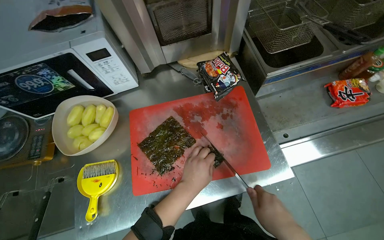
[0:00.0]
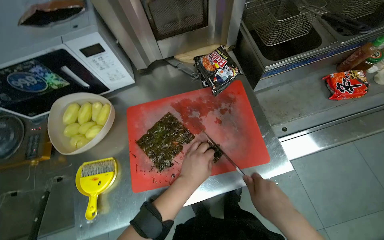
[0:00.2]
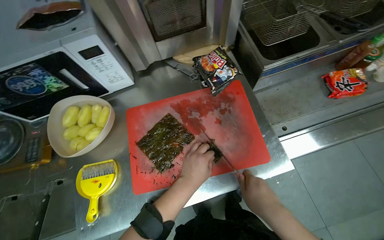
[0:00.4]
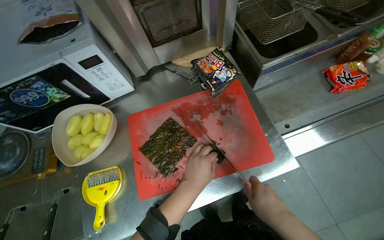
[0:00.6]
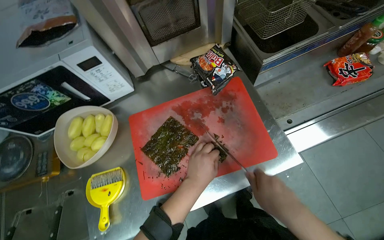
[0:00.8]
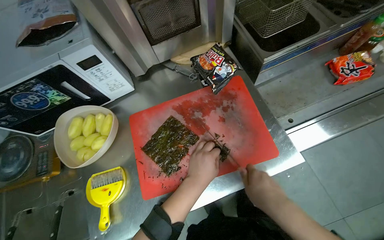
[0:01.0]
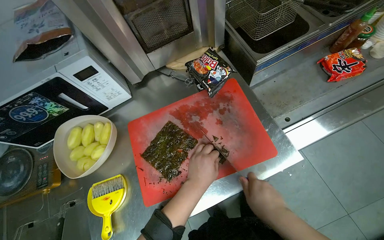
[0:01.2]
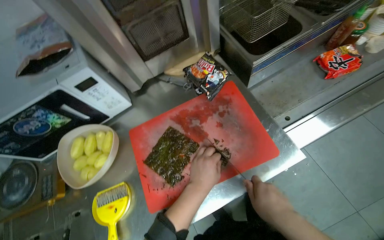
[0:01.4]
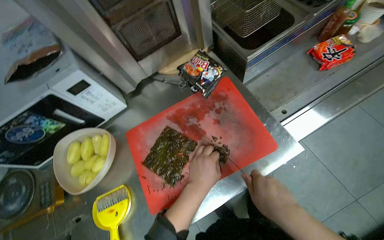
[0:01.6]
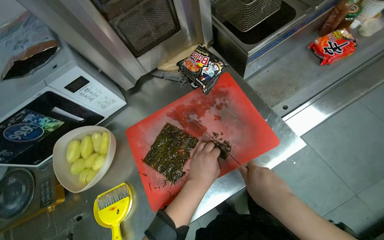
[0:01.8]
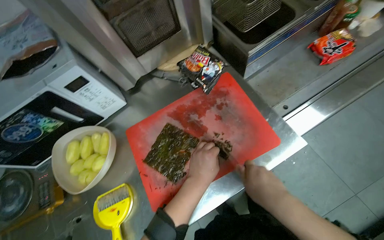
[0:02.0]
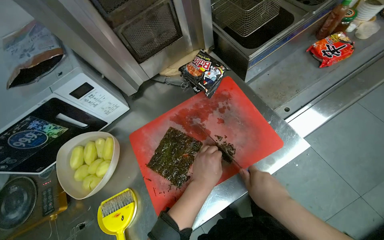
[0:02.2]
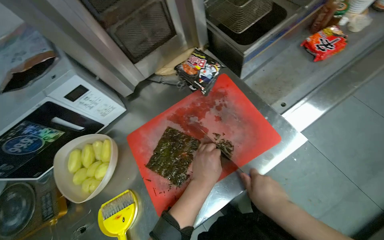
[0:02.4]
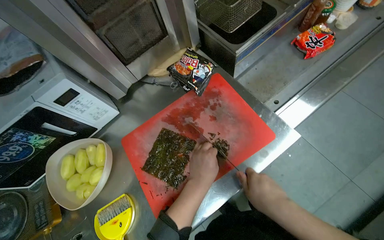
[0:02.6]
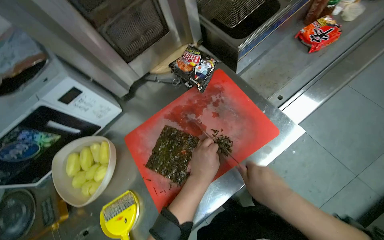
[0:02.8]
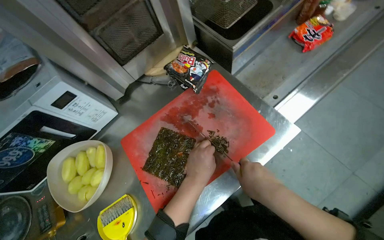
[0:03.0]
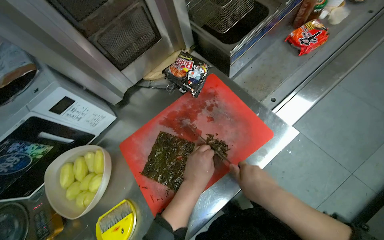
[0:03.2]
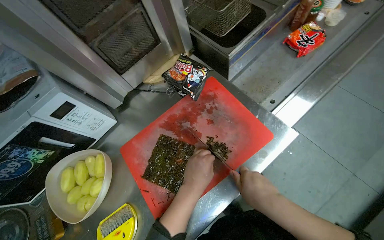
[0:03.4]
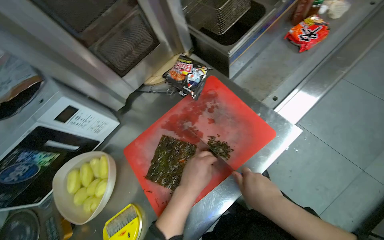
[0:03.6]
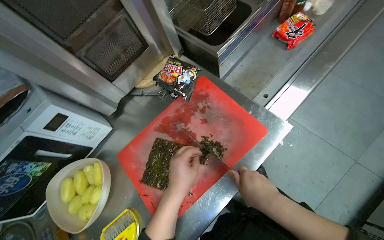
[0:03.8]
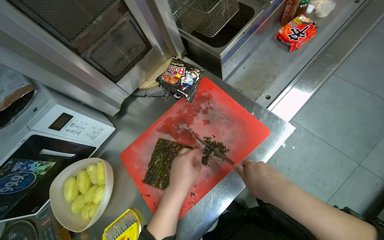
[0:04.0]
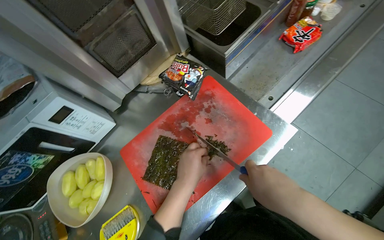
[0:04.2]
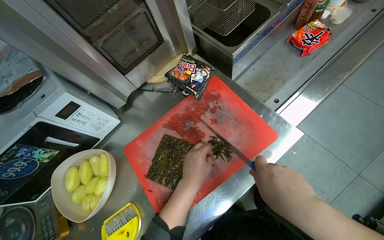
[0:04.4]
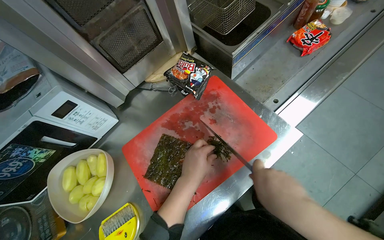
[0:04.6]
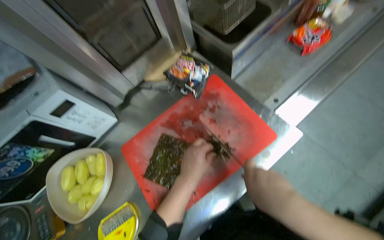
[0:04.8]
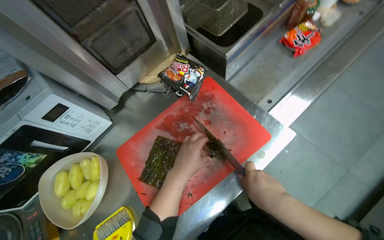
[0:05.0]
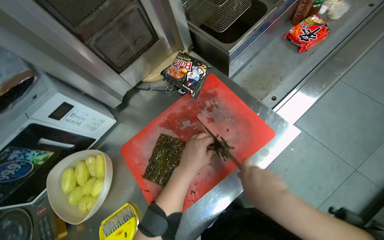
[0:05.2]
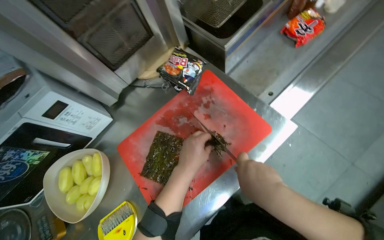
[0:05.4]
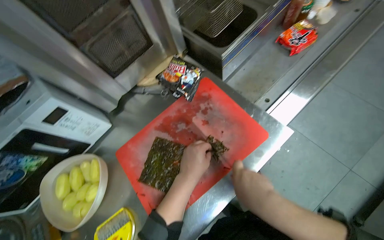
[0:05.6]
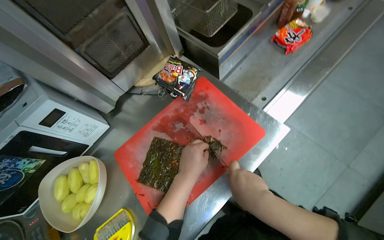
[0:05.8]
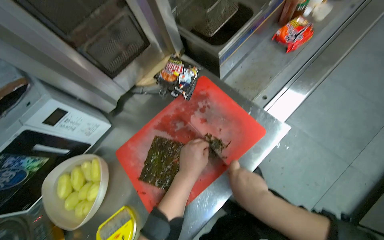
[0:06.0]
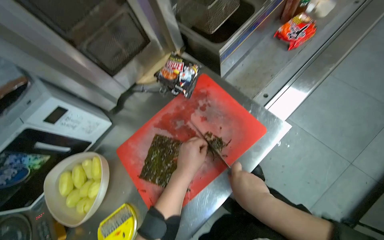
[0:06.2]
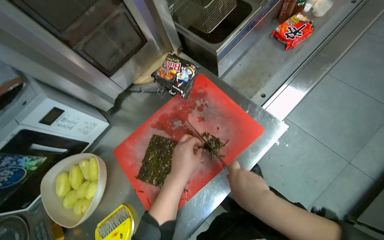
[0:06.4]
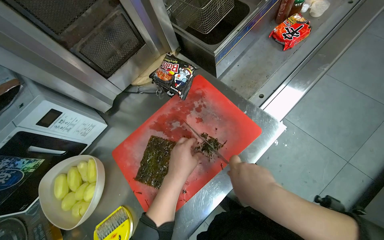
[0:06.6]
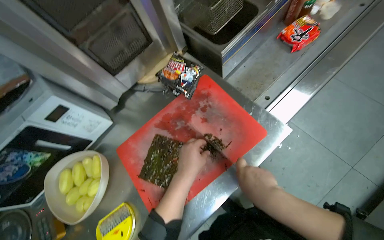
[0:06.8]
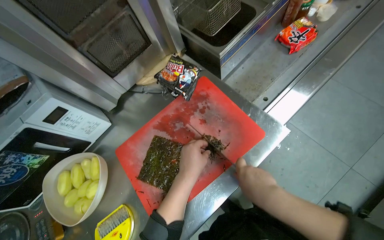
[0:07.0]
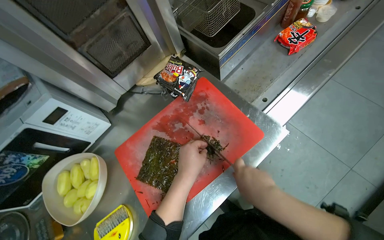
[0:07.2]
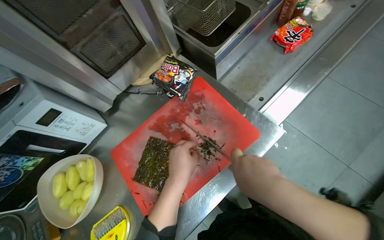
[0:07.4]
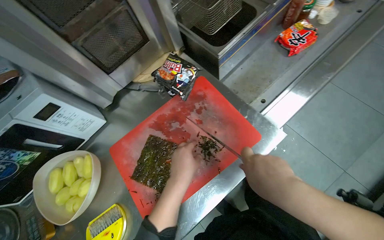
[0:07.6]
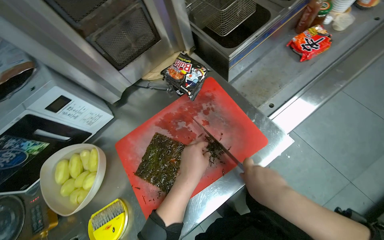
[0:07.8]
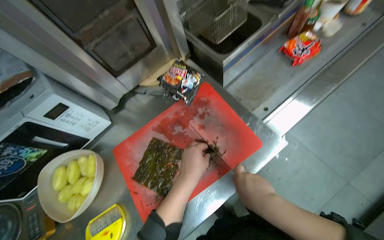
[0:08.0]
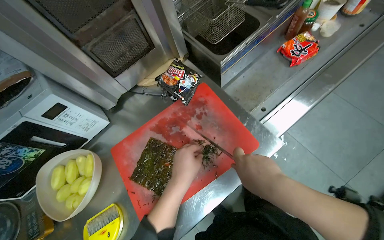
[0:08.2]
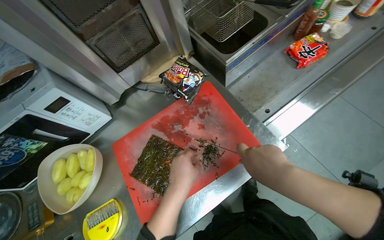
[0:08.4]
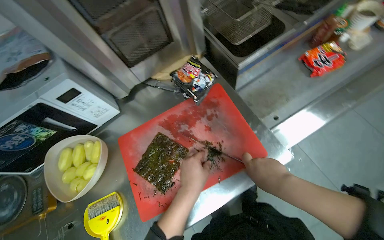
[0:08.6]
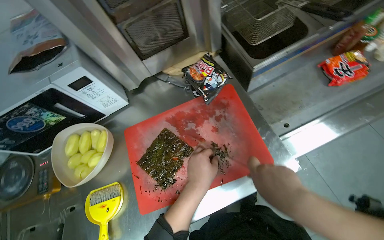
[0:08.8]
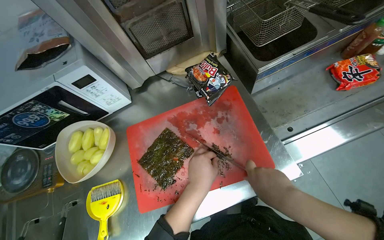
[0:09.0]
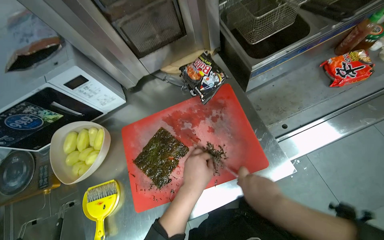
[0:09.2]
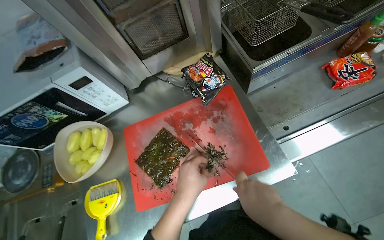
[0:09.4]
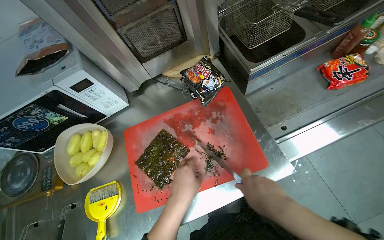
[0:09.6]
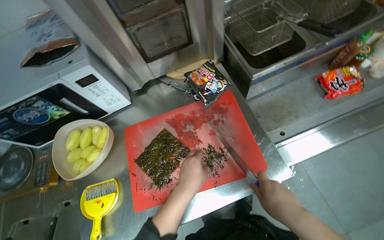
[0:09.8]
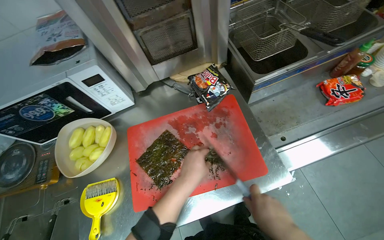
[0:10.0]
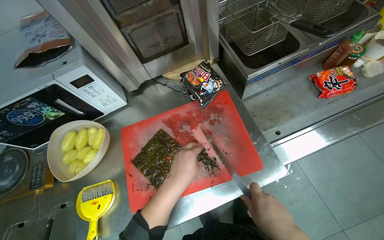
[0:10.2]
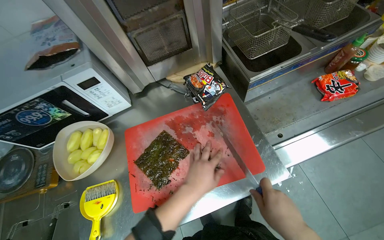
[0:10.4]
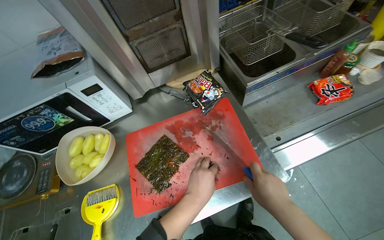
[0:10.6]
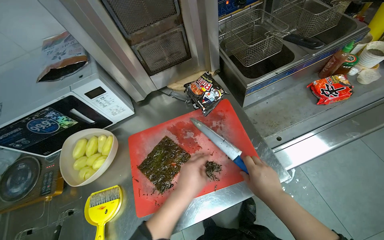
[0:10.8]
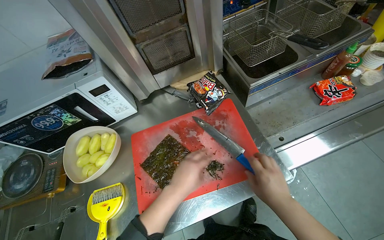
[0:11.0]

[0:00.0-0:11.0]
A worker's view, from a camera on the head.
Job: preparing food.
The whole recording: Cutting seaweed on a board. The worker cuts a sheet of seaweed into smaller pieces on a red cutting board using a knife.
0:01.6 to 0:03.2: The hands stay close to where they were, moving slightly.
0:03.2 to 0:07.8: The hands stay close to where they were, moving slightly.
0:09.4 to 0:11.0: The hands are busy where they are.

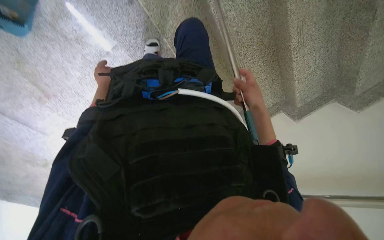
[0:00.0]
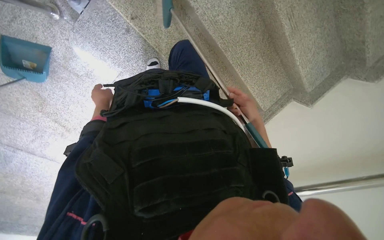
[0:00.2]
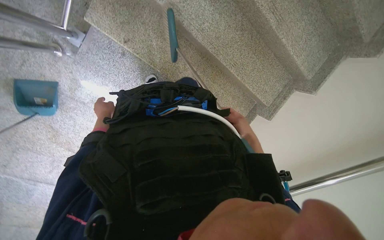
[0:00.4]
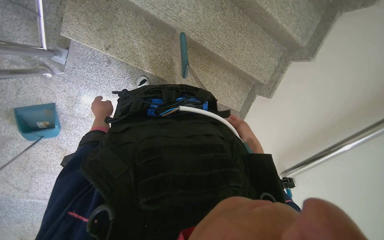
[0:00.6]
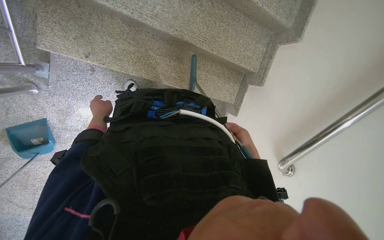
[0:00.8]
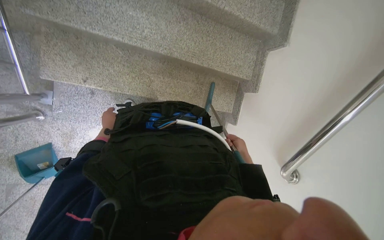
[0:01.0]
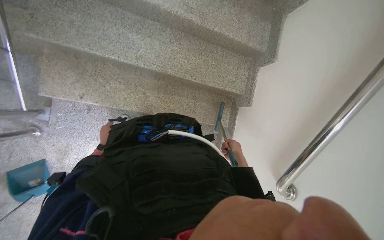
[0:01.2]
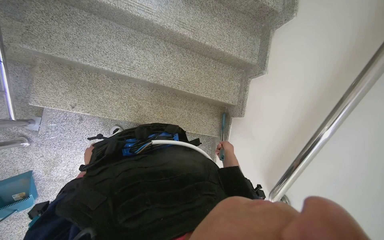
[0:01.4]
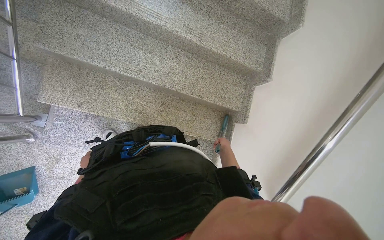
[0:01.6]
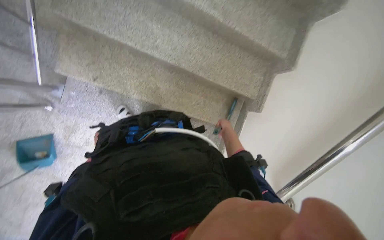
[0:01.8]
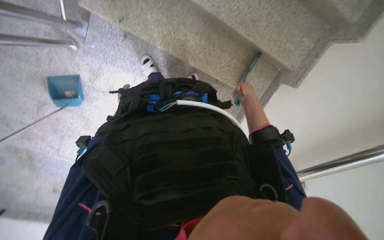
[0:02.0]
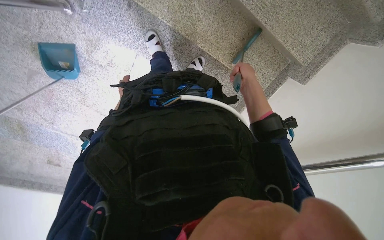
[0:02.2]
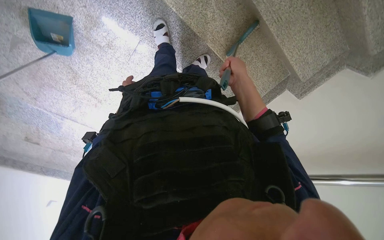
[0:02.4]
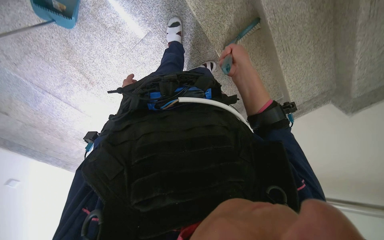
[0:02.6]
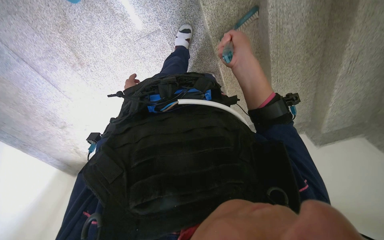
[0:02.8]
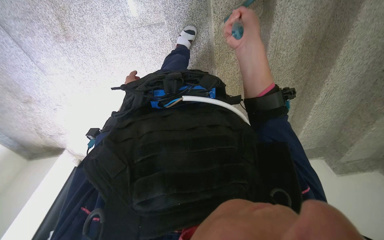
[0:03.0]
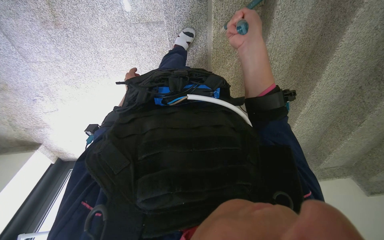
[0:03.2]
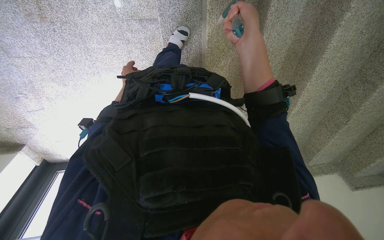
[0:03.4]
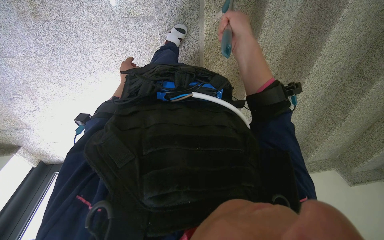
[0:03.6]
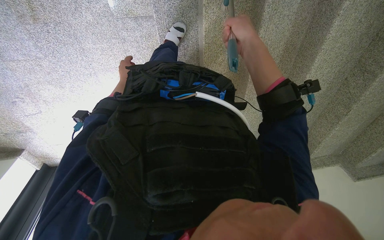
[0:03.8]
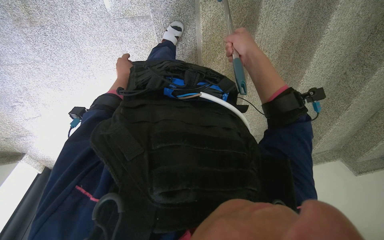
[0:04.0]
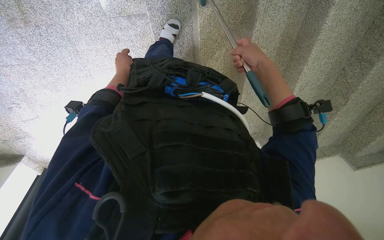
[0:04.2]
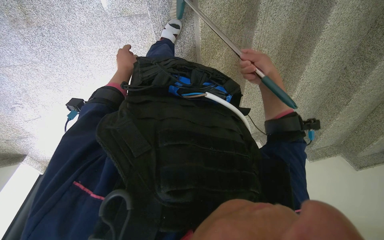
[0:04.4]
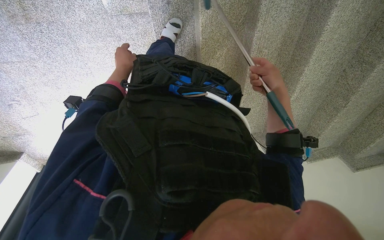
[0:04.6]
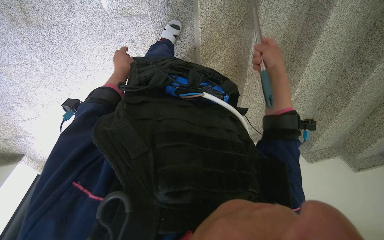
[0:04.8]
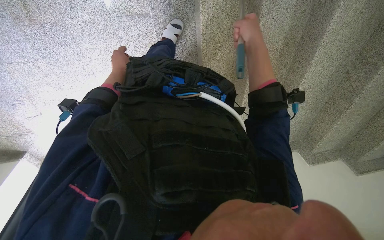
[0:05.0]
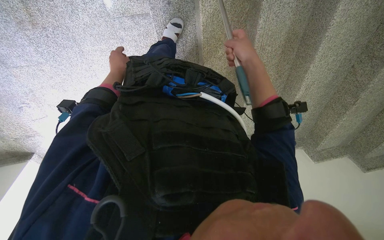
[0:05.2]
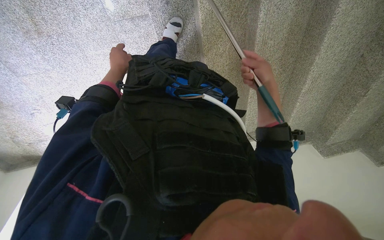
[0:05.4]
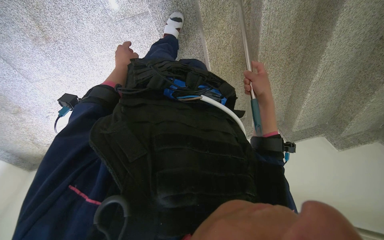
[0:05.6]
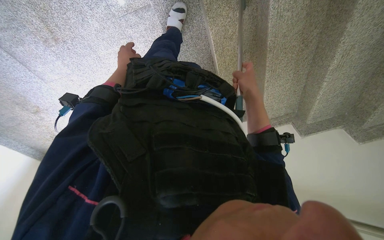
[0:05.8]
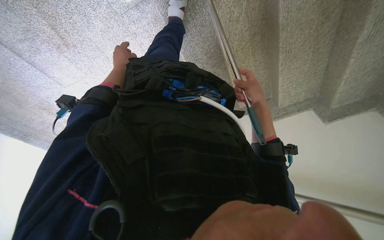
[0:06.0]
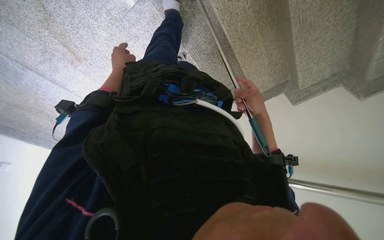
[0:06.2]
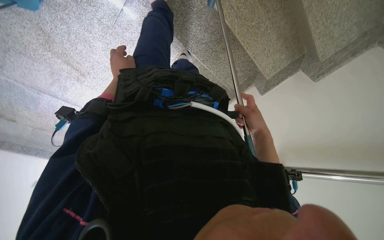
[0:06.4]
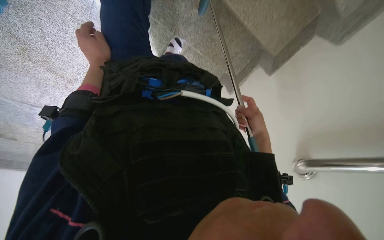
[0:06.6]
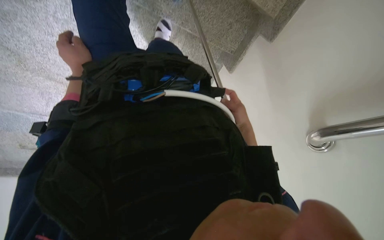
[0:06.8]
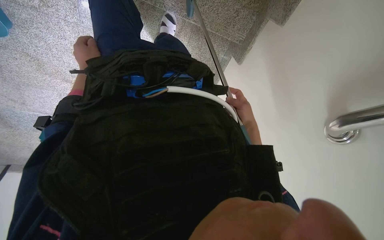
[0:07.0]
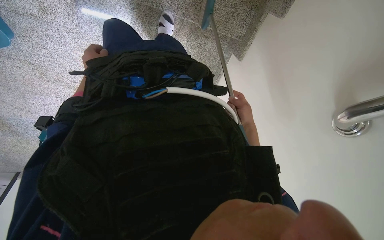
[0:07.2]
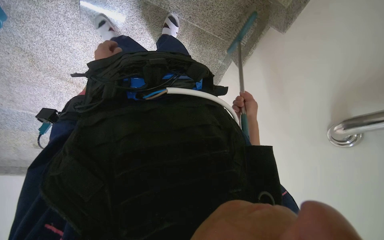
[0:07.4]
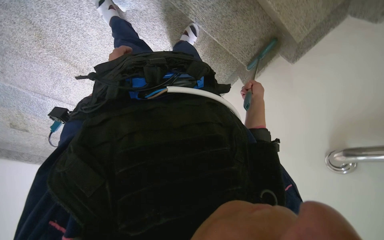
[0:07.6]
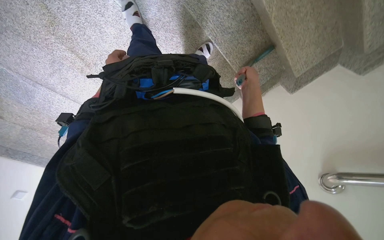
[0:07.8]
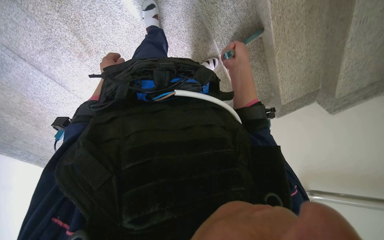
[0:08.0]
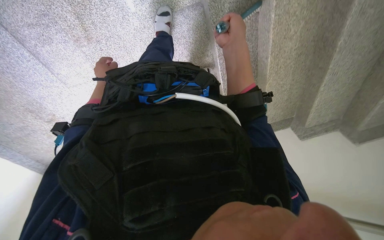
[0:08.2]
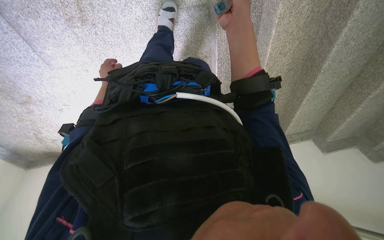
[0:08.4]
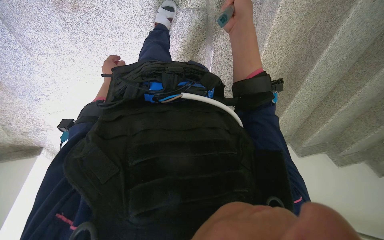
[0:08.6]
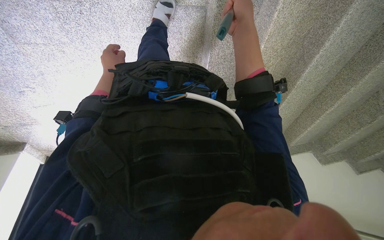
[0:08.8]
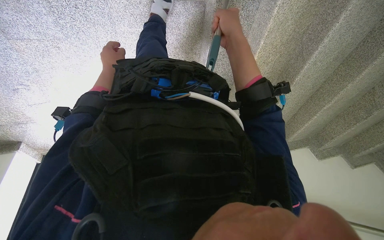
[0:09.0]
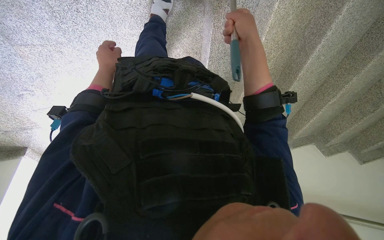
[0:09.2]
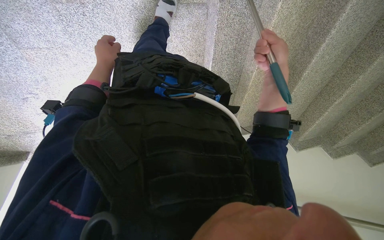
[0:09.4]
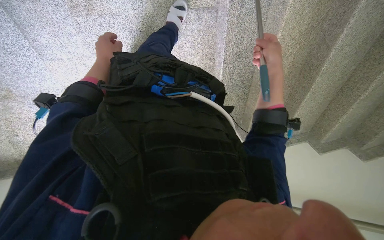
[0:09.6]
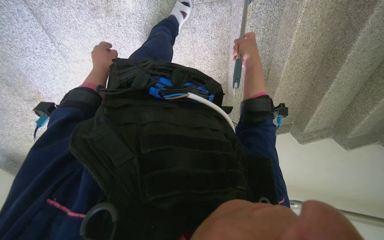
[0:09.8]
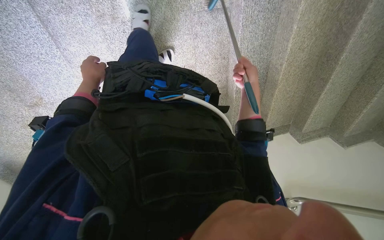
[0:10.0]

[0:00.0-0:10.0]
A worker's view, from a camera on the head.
Job: sweeping floor.
The whole recording: Sweeping floor with broom. The worker sweeps the floor with a broom.
0:00.0 to 0:01.4: The camera is aimed approximately 15 degrees further to the left. The view tilts about 20 degrees upward. The scene rotates counterclockwise by some 45 degrees.
0:01.4 to 0:02.8: The head travels approximately 50 cm. The view tilts roughly 35 degrees downward. The scene rotates clockwise by some 50 degrees.
0:02.8 to 0:04.2: The camera is aimed approximately 20 degrees further to the right.
0:04.2 to 0:05.8: The right hand swings up and down the picture, roughly 10 cm each way, with 2 reversals.
0:05.8 to 0:07.2: The camera is carried some 40 cm. The camera is aimed about 35 degrees further to the left. The wearer looks approximately 15 degrees further downward. The scene turns some 40 degrees counterclockwise in the picture.
0:07.2 to 0:08.6: The camera travels some 80 cm. The view swings roughly 50 degrees to the right. Everything in view rotates roughly 50 degrees clockwise.
0:08.6 to 0:10.0: The right hand moves farther from the camera and down the picture, some 25 cm.
